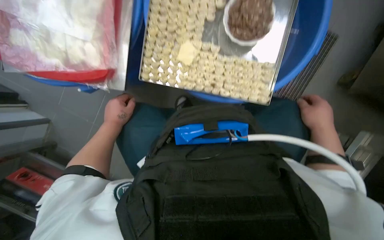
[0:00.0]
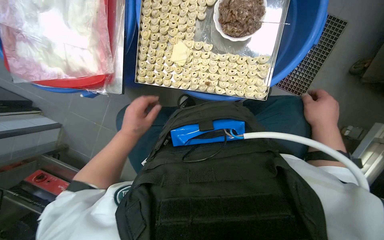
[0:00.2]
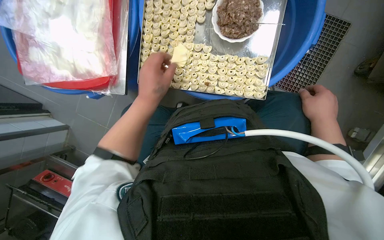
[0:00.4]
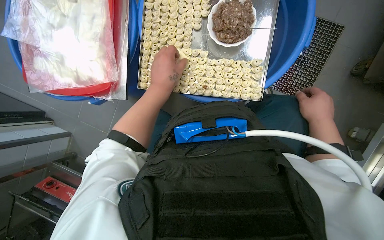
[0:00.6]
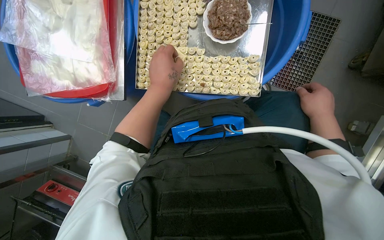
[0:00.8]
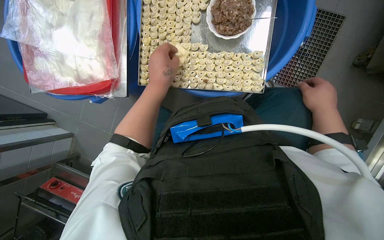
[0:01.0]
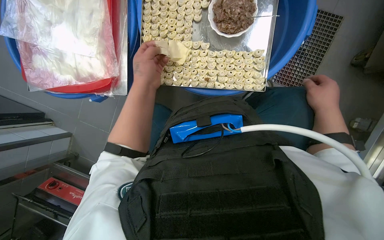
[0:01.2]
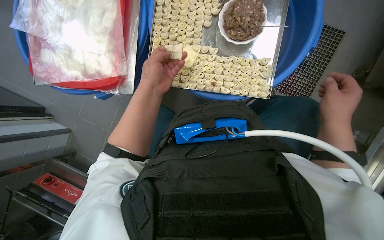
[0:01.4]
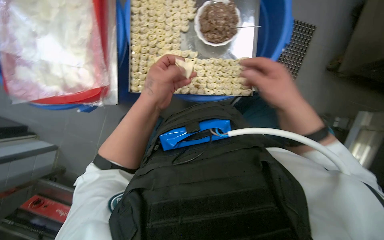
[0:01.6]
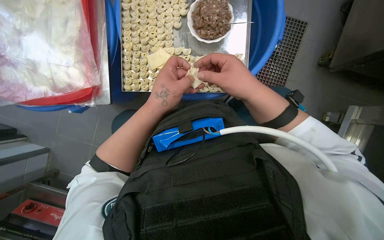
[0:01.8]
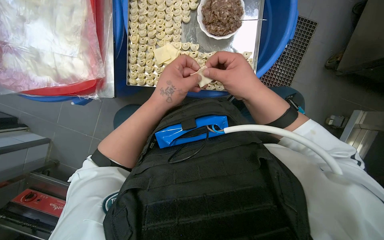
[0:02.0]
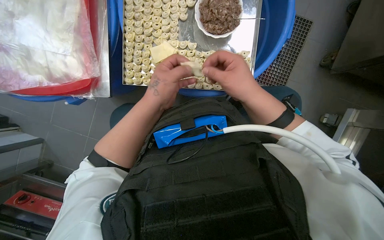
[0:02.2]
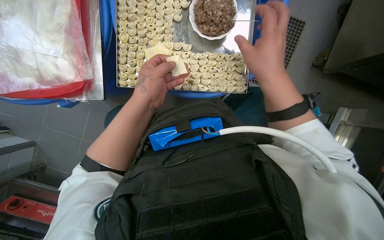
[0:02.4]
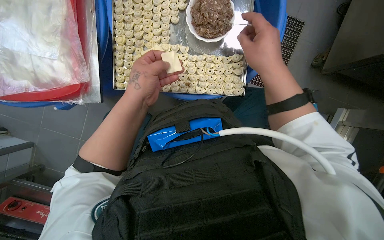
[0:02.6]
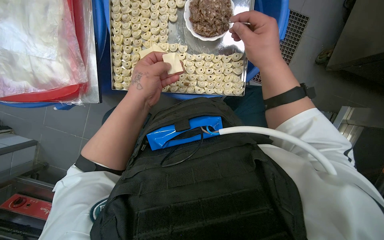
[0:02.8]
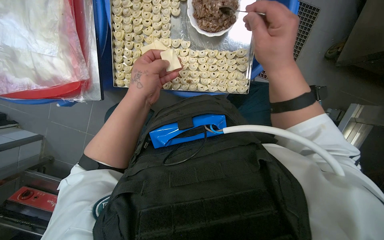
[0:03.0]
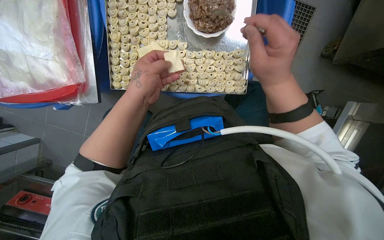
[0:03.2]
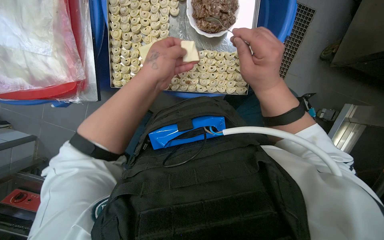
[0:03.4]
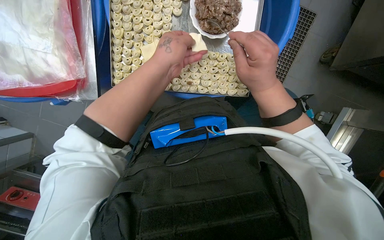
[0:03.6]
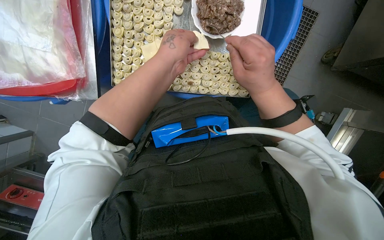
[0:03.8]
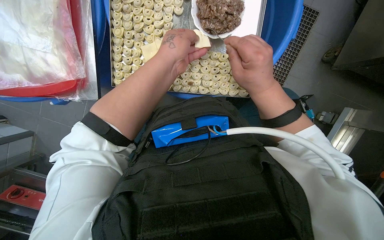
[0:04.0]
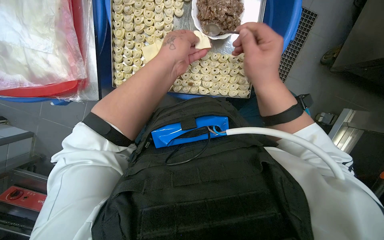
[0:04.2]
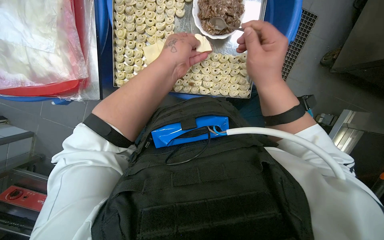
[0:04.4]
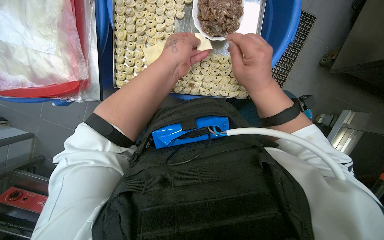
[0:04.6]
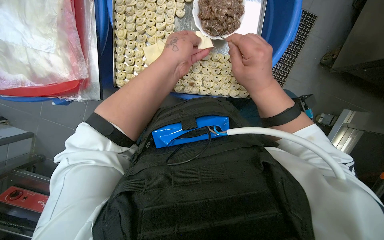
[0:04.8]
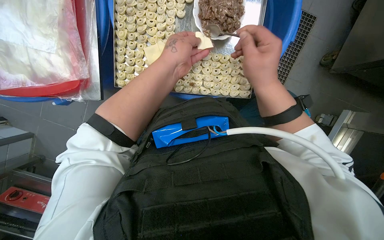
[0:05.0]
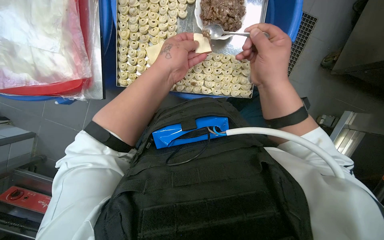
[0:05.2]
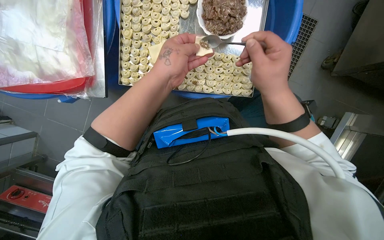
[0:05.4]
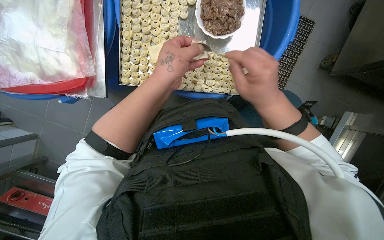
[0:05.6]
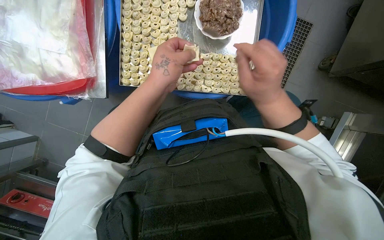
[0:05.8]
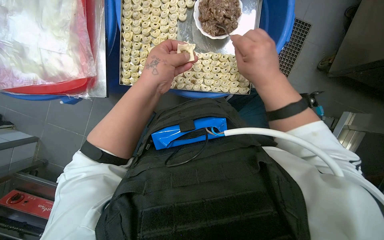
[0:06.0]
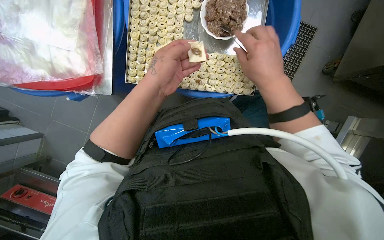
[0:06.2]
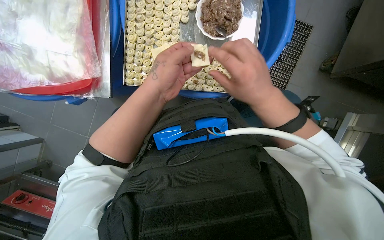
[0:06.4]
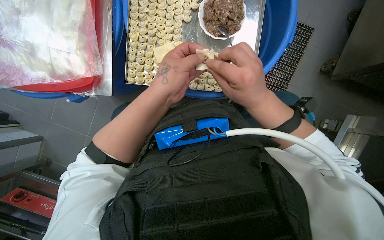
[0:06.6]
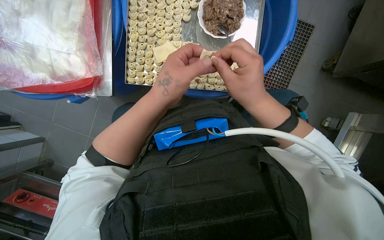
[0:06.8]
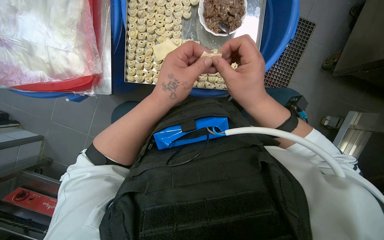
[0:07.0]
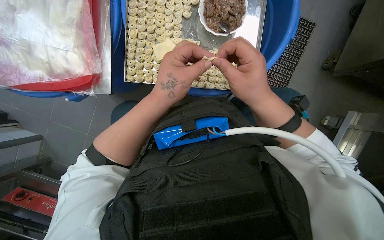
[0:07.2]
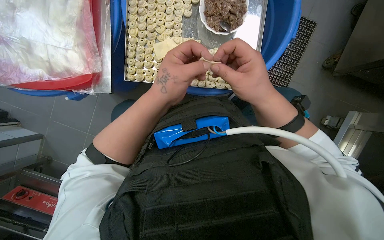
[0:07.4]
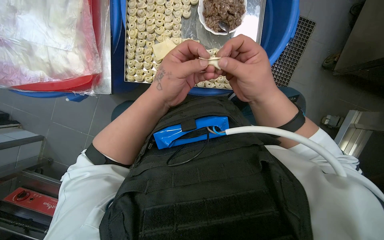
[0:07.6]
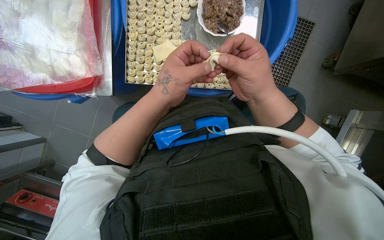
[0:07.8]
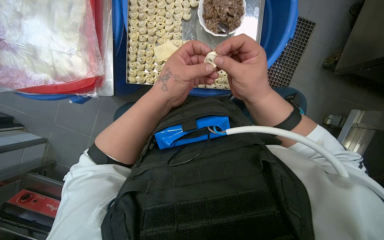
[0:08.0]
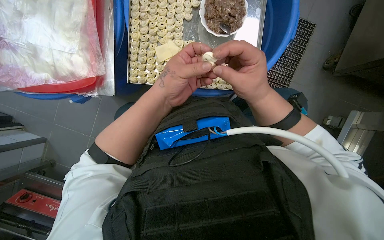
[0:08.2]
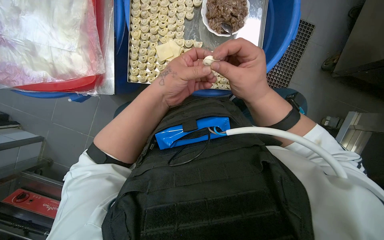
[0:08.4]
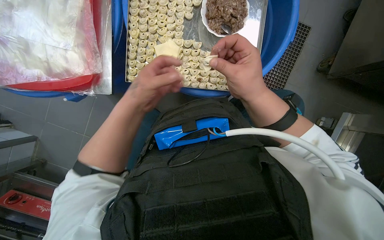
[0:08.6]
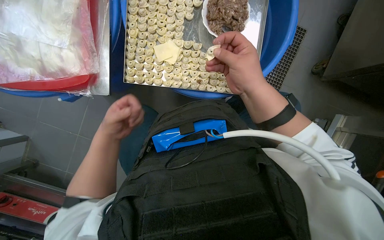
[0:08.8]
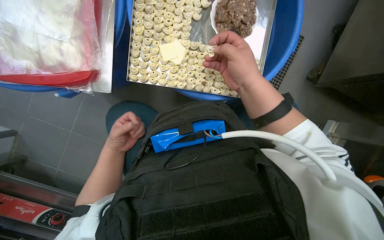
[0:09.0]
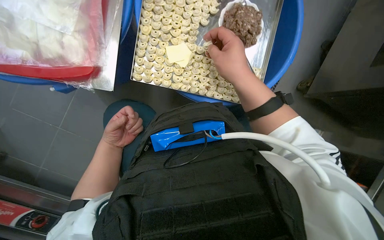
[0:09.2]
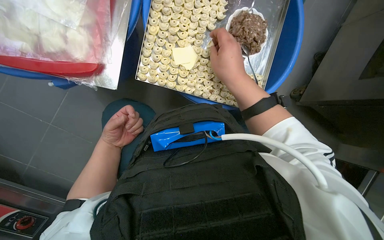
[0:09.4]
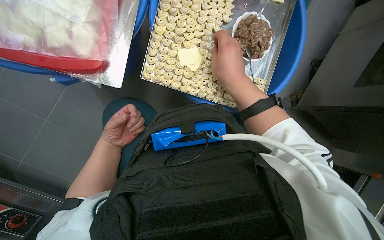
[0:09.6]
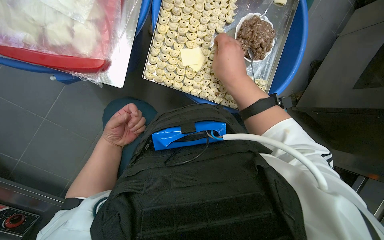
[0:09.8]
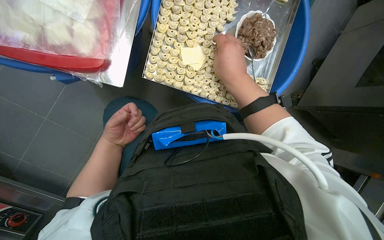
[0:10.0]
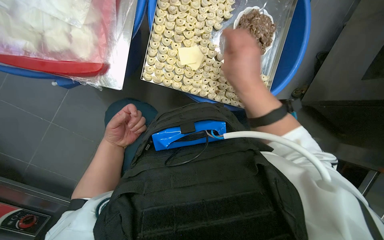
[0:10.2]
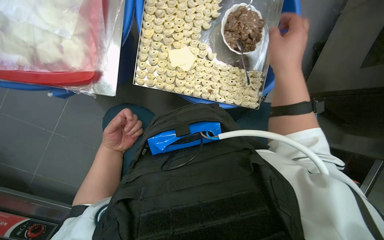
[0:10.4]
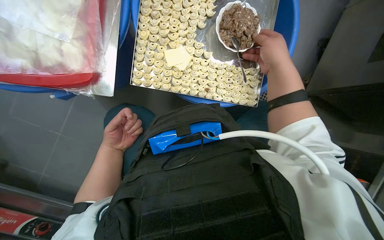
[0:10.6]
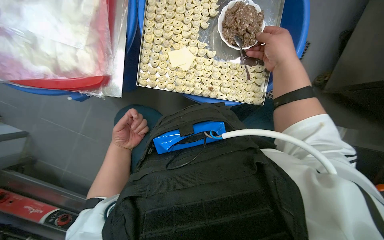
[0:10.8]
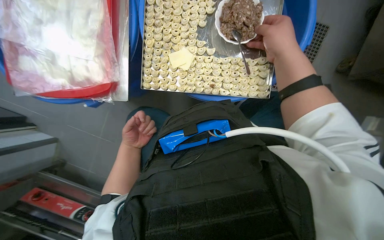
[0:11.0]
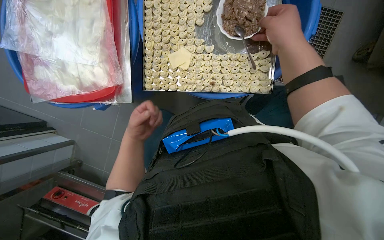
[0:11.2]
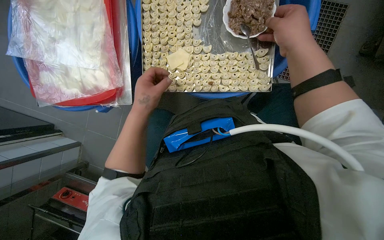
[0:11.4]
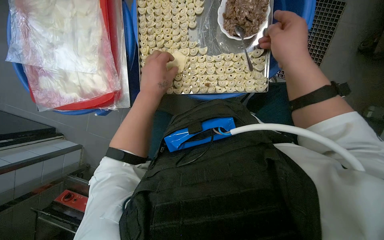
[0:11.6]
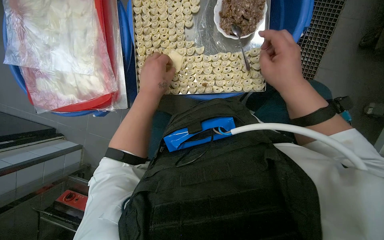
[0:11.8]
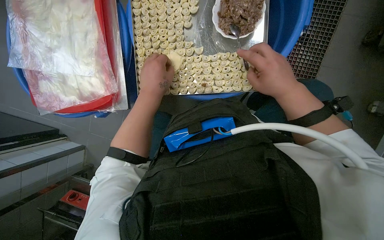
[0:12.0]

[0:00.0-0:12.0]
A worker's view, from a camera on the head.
Job: preparing food.
The whole recording: Making dumplings with meat filling. The worker picks up dough, fills it with meat, folds it, and places the finished dumpling on a tray.
0:00.0 to 0:01.6: The right hand heads to the left and nearer to the camera, covering approximately 15 cm. The left hand moves nearer to the camera, to the right and up the picture, some 25 cm.
0:01.6 to 0:03.0: The right hand moves up the picture, about 10 cm.
0:04.4 to 0:06.0: The hands work in one place, with small movements.
0:06.0 to 0:07.6: The hands are busy where they are.
0:07.6 to 0:09.0: The left hand goes some 30 cm farther from the camera, to the left and down the picture.
0:09.0 to 0:10.4: The right hand travels nearer to the camera by about 10 cm.
0:10.4 to 0:12.0: The camera is aimed some 25 degrees further to the left. The right hand moves to the right and farther from the camera, some 20 cm. The left hand heads nearer to the camera, up the picture and to the right, covering roughly 30 cm.

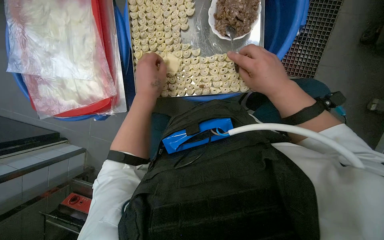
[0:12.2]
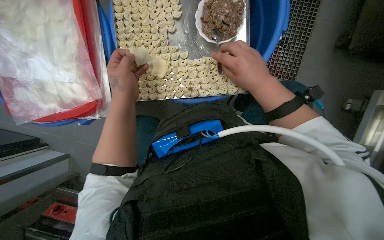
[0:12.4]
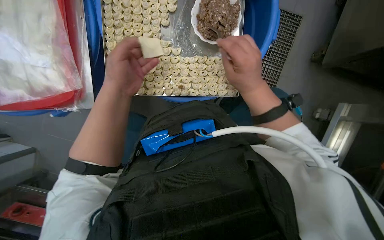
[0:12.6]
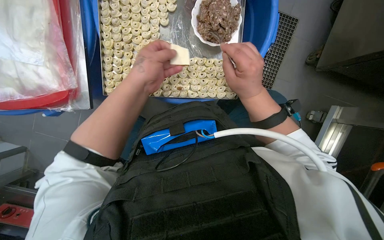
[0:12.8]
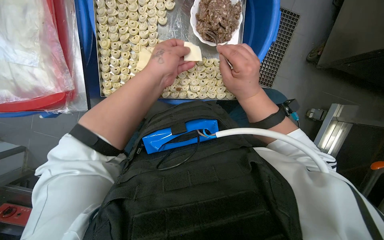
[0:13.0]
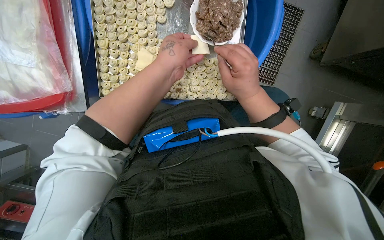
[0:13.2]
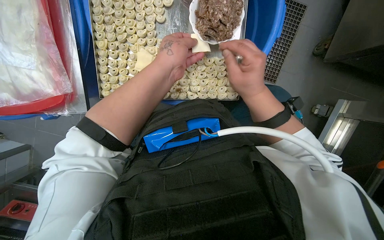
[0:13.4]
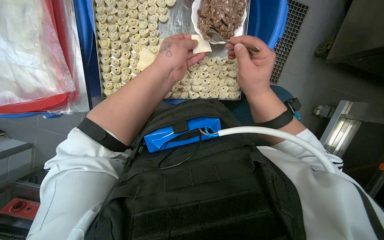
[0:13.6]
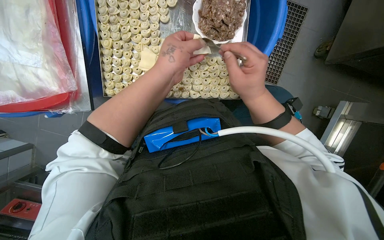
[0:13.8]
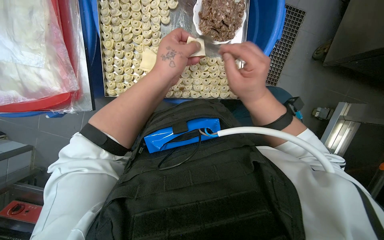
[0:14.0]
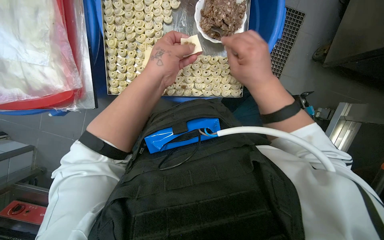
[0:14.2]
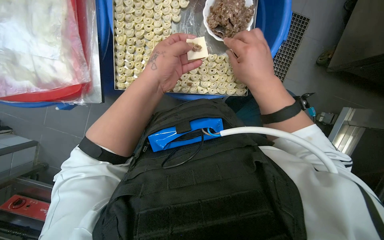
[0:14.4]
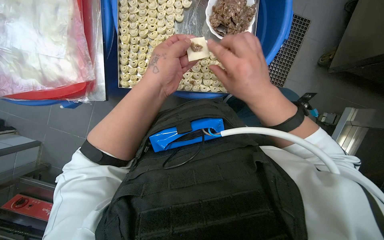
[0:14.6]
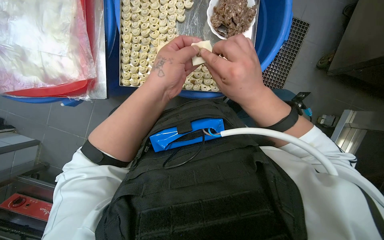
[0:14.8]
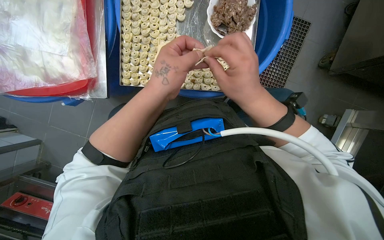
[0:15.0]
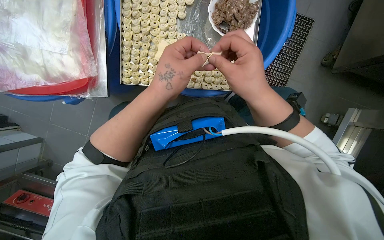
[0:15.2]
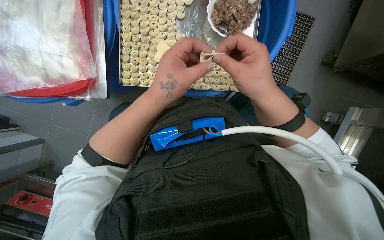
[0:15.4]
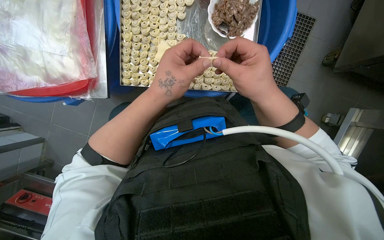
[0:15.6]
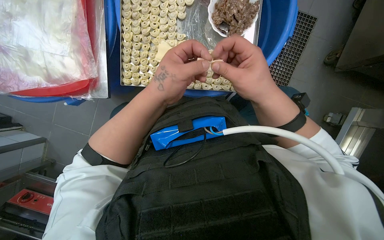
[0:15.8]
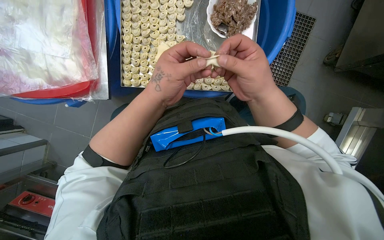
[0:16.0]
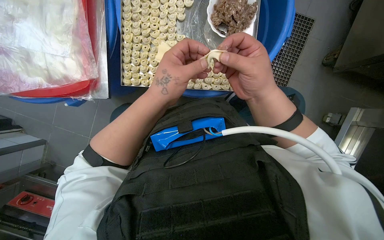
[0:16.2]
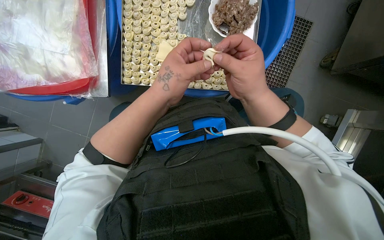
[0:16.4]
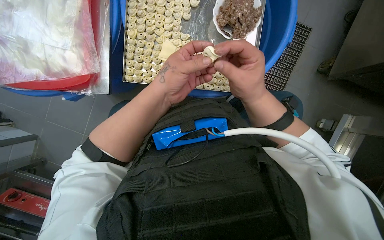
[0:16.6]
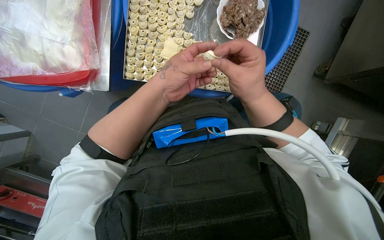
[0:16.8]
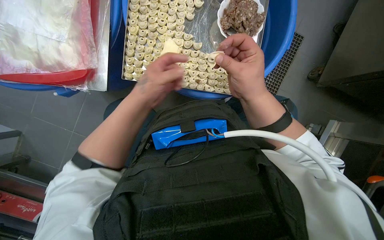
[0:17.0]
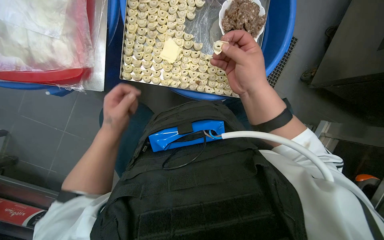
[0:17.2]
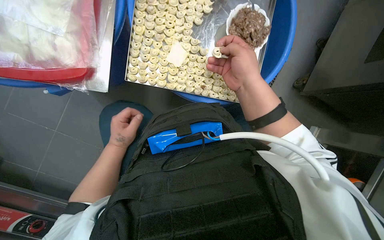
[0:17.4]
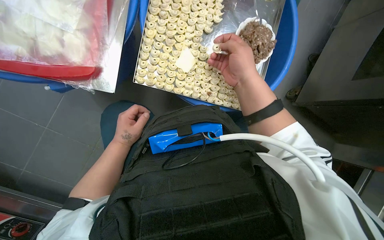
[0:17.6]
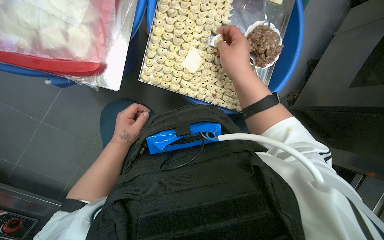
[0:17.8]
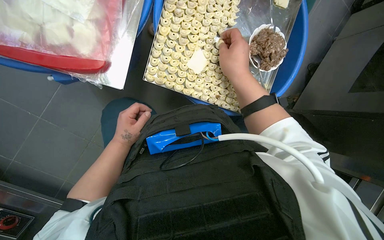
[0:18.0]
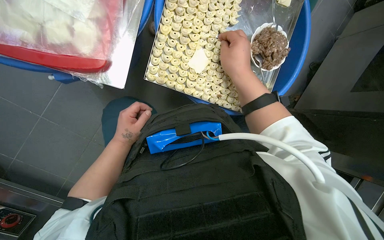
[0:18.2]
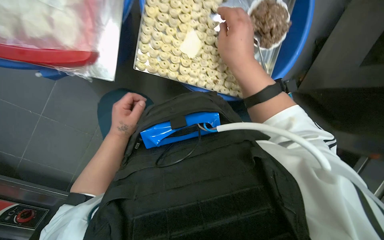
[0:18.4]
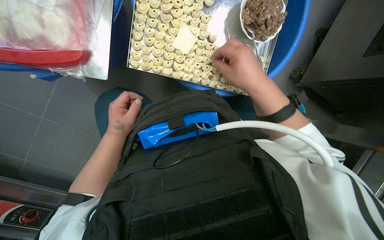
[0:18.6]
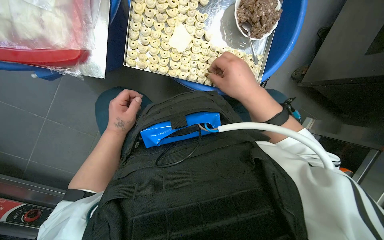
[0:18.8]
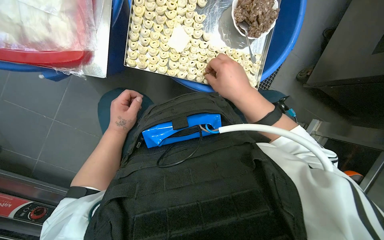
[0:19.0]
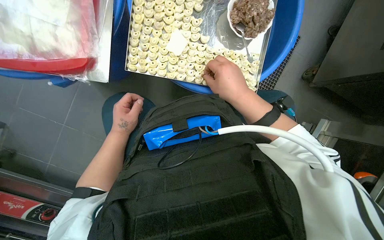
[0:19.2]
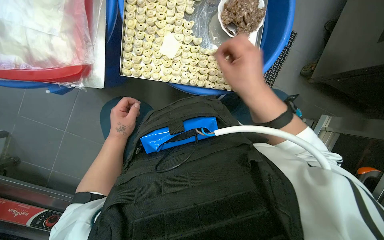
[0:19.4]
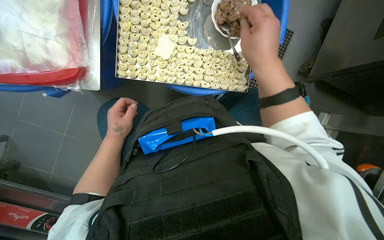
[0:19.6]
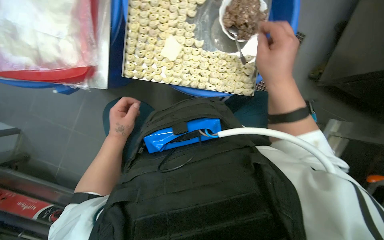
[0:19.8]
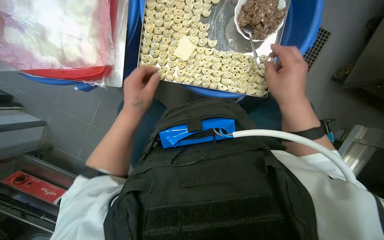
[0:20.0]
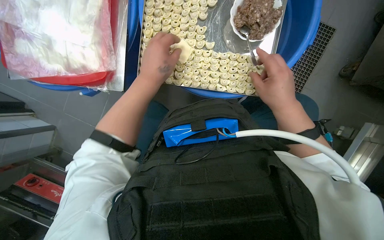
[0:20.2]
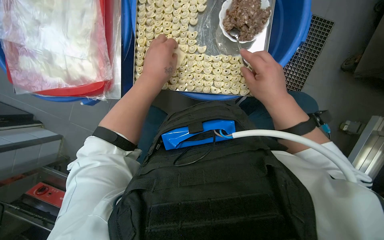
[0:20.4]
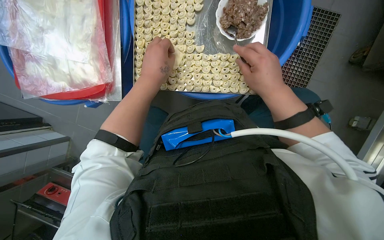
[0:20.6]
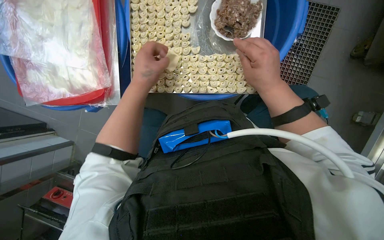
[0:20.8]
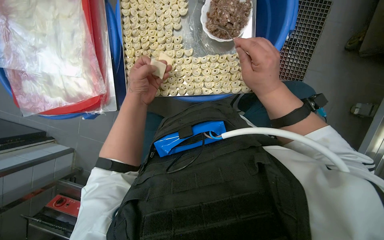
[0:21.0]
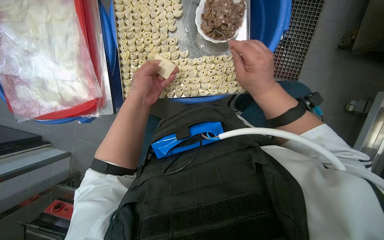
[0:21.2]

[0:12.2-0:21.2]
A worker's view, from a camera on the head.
Job: preparing food.
The whole recording: Making dumplings with meat filling. The worker picks up dough, fills it with meat, folds it, and places the finished dumpling on a tray.
0:13.8 to 0:16.6: The hands work in one place, with small movements.
0:16.6 to 0:18.2: The camera is aimed about 15 degrees further to the right. The left hand moves to the left, farther from the camera and down the picture, some 25 cm. The right hand shifts approximately 15 cm up the picture.
0:19.8 to 0:21.2: The left hand is displaced up the picture by roughly 15 cm.
